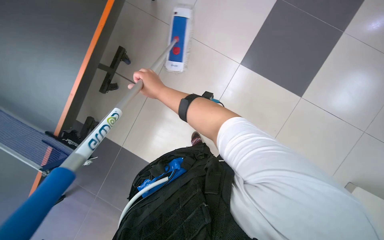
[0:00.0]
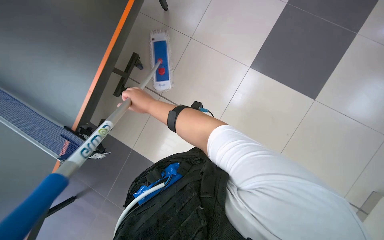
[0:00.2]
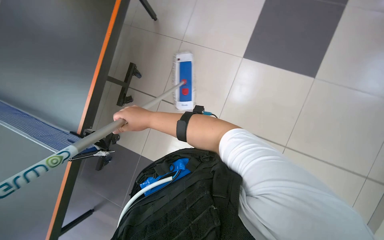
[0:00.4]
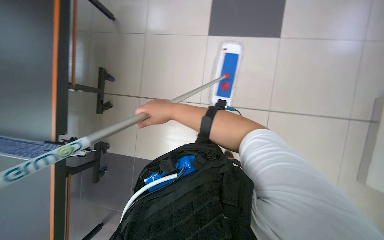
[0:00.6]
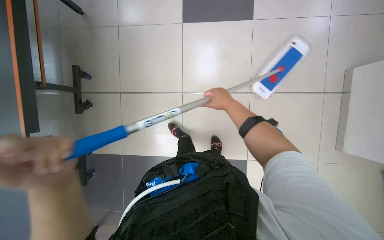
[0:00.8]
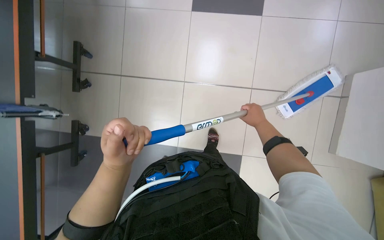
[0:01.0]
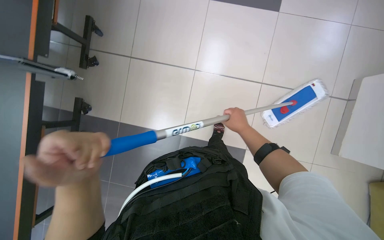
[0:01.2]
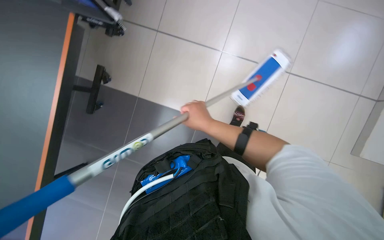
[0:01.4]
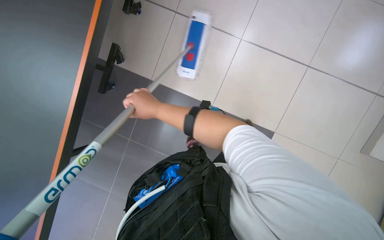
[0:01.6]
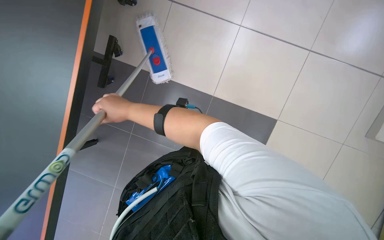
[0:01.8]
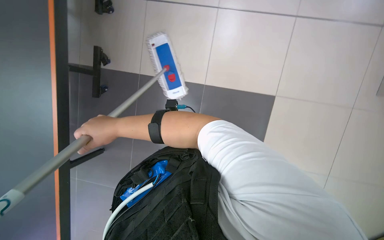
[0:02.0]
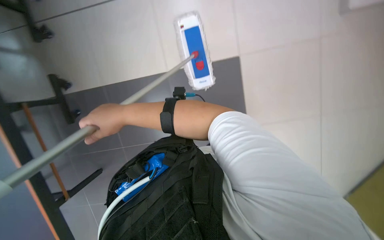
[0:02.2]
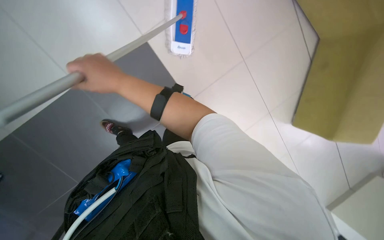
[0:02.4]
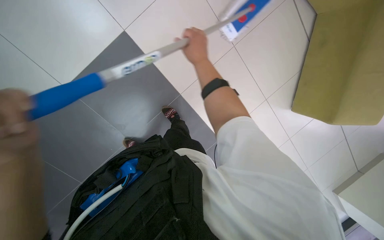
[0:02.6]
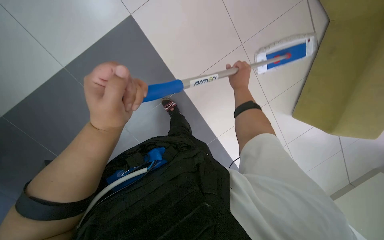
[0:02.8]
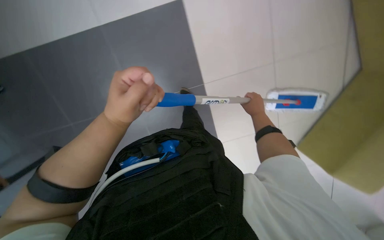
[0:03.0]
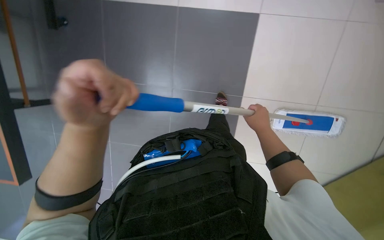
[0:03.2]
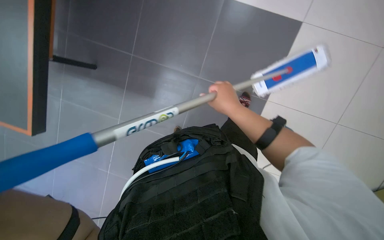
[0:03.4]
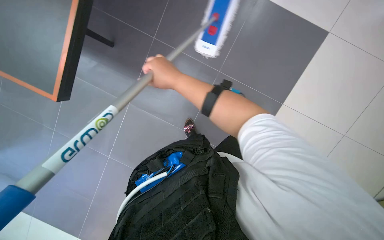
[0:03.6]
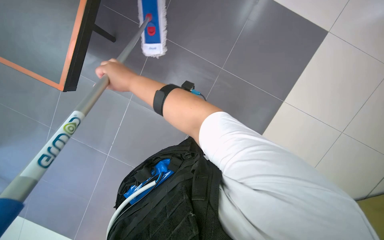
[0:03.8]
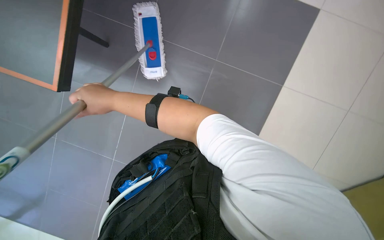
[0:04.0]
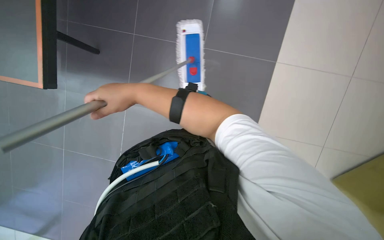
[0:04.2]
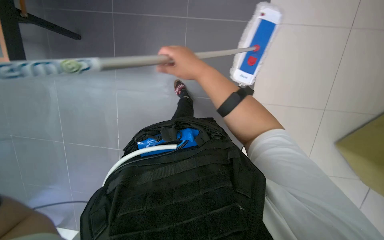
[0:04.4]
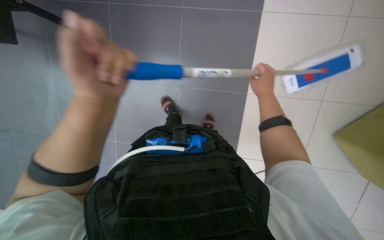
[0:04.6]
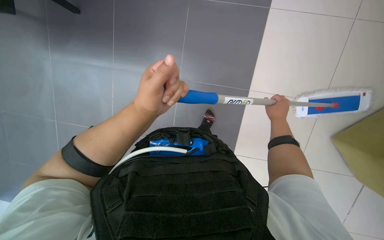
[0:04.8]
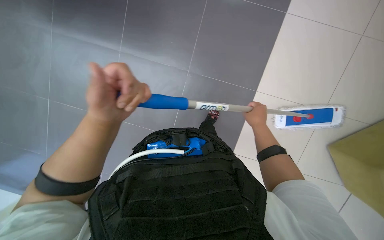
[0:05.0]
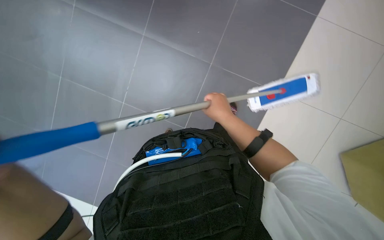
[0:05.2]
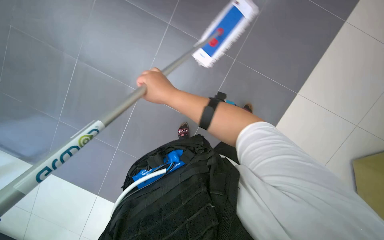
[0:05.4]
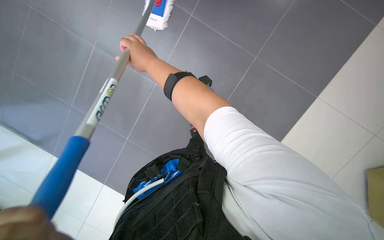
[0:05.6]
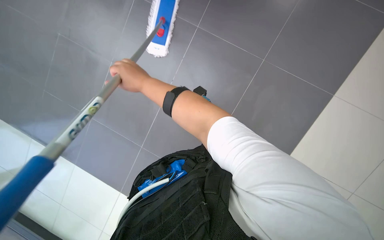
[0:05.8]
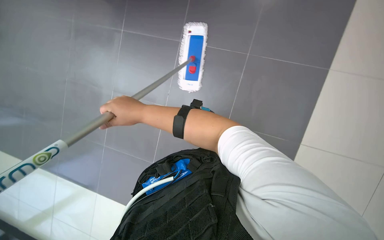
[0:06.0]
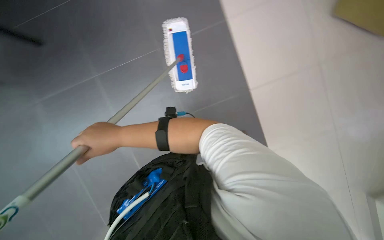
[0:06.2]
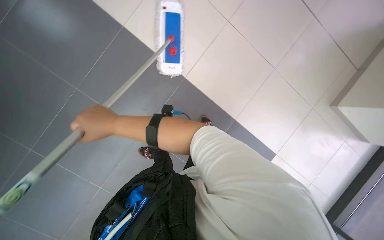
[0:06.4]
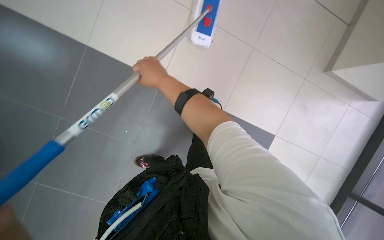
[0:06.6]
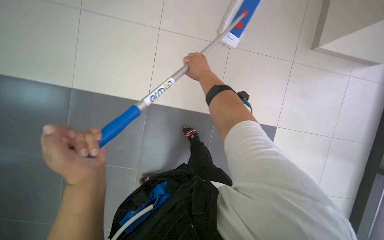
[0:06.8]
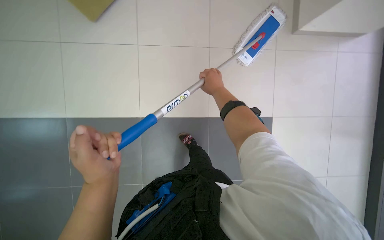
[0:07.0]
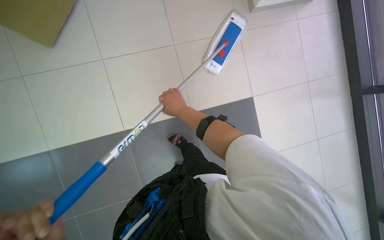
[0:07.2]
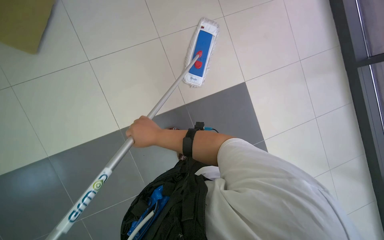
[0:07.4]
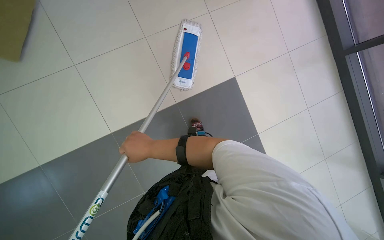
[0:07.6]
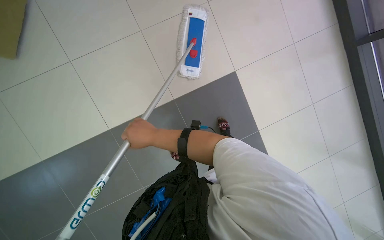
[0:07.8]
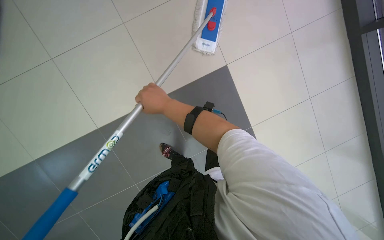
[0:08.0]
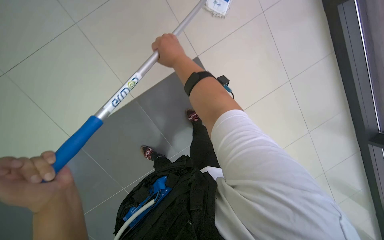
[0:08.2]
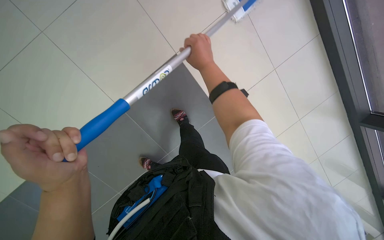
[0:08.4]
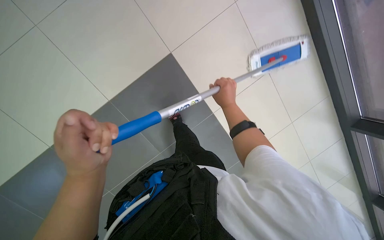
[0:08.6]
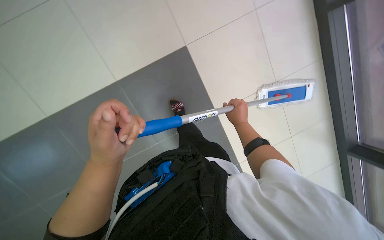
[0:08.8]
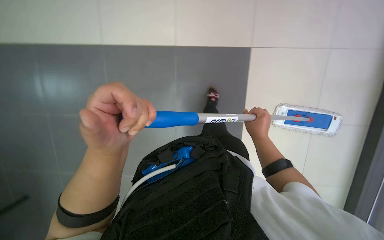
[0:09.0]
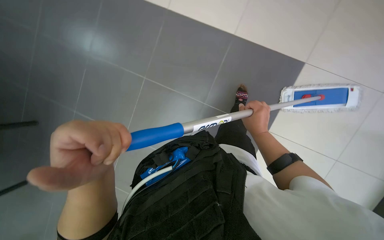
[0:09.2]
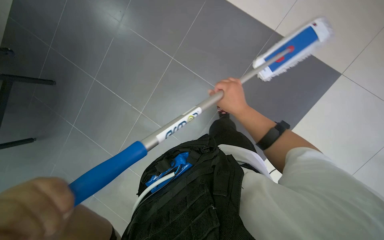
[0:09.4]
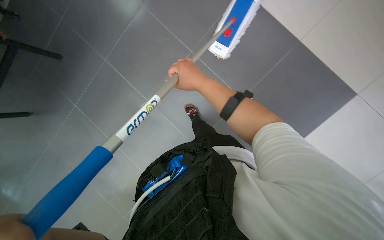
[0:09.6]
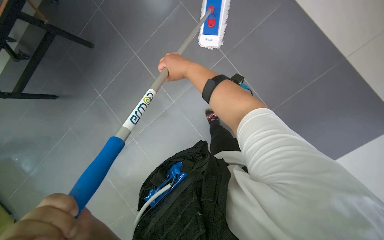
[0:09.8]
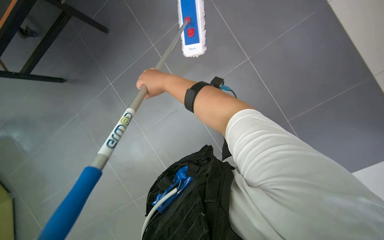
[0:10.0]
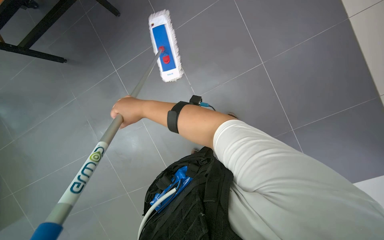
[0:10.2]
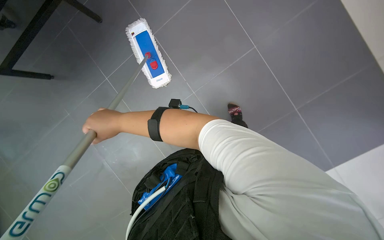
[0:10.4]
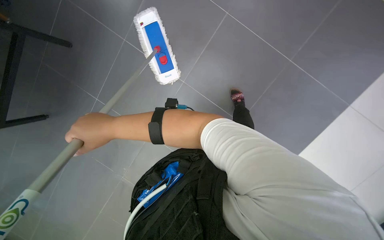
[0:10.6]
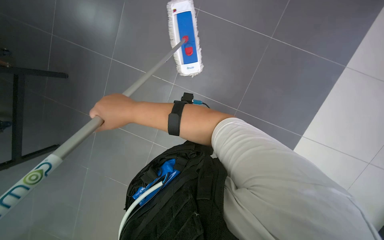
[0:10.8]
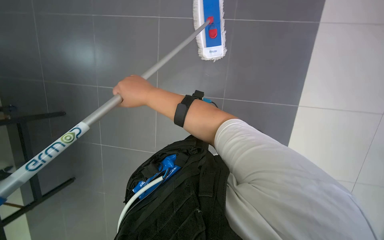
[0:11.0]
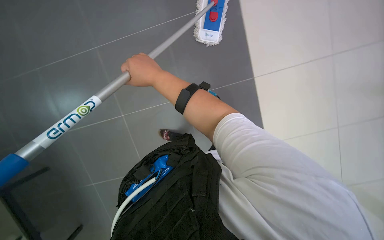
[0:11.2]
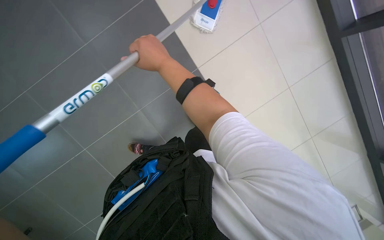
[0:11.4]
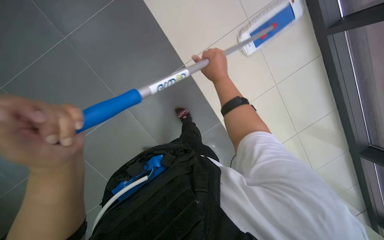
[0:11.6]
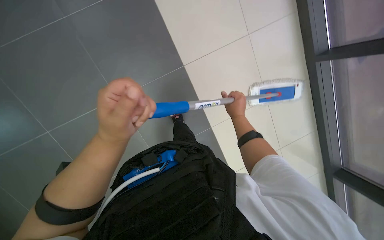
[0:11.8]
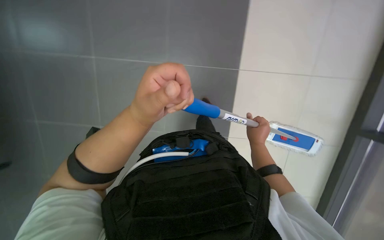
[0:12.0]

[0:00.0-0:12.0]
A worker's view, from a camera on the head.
Job: mopping floor.
The whole recording: Mopping floor with flat mop. The worker mops the floor with a flat mop, periodically rinsing and wringing it in the cleaning cart.
0:00.0 to 0:01.6: The right hand goes to the right and returns, roughly 30 cm each way.
0:01.6 to 0:03.0: The head turns to the left by about 20 degrees. The view tips downward by roughly 20 degrees. The right hand heads to the right, covering approximately 30 cm.
0:04.4 to 0:06.0: The camera sweeps to the left, by some 15 degrees.
0:06.0 to 0:07.6: The view pans to the right by approximately 20 degrees. The wearer looks approximately 20 degrees further downward. The right hand heads down the picture, covering approximately 15 cm, and reaches about 20 cm to the right, then returns.
0:09.0 to 0:10.4: Everything in view rotates approximately 35 degrees counterclockwise.
0:10.4 to 0:12.0: The right hand shifts roughly 40 cm to the right.

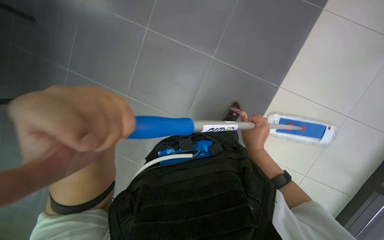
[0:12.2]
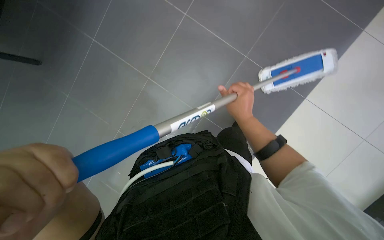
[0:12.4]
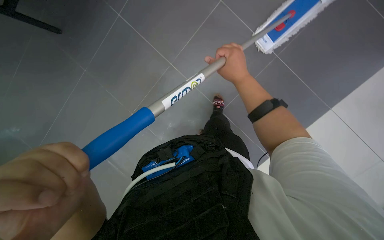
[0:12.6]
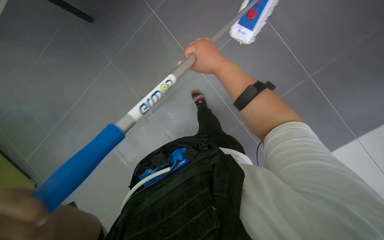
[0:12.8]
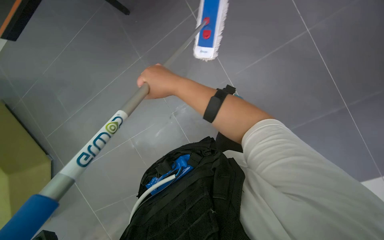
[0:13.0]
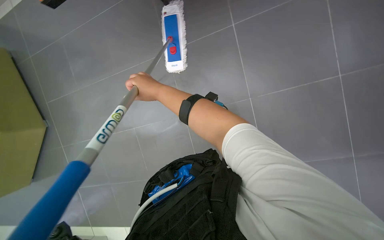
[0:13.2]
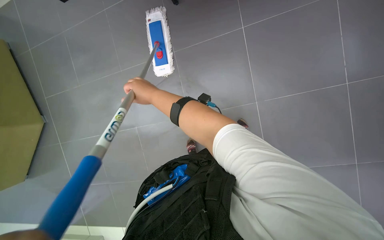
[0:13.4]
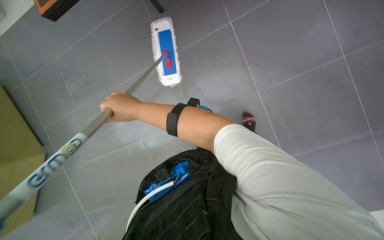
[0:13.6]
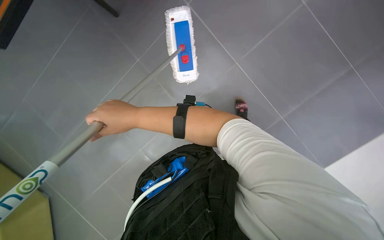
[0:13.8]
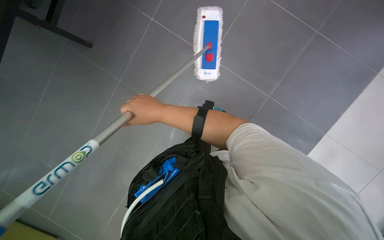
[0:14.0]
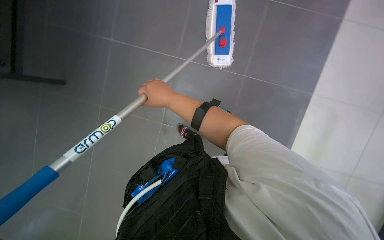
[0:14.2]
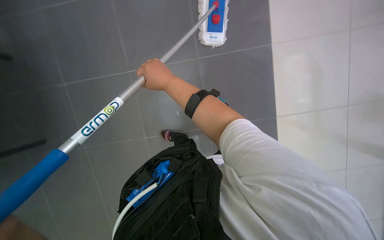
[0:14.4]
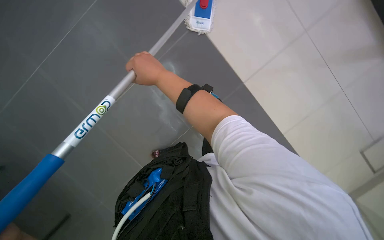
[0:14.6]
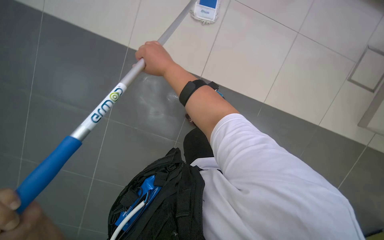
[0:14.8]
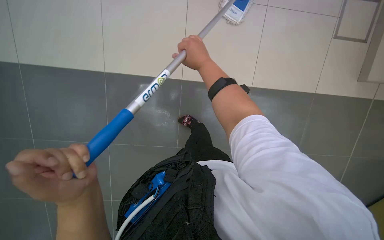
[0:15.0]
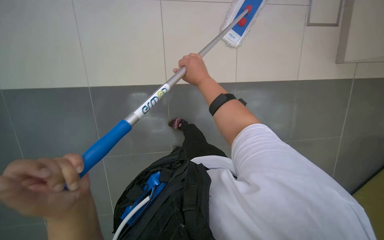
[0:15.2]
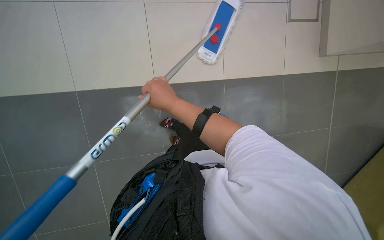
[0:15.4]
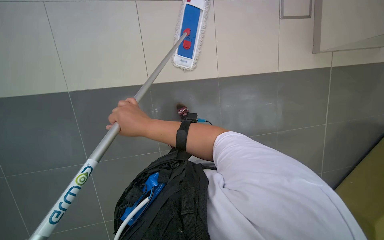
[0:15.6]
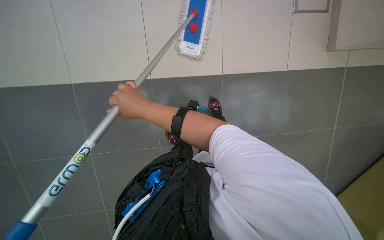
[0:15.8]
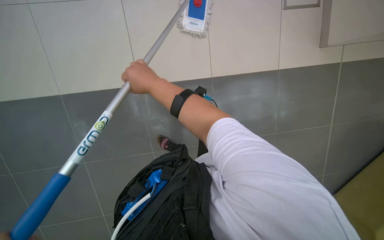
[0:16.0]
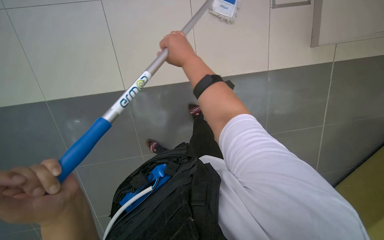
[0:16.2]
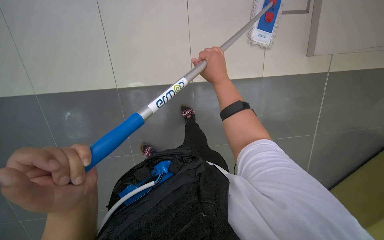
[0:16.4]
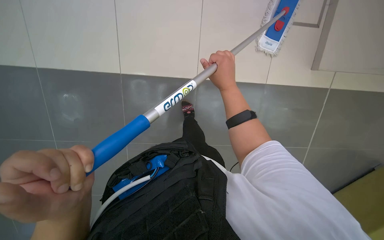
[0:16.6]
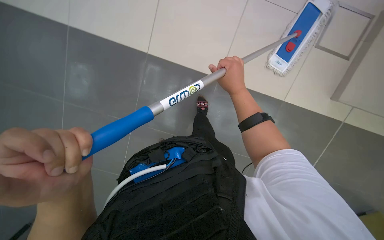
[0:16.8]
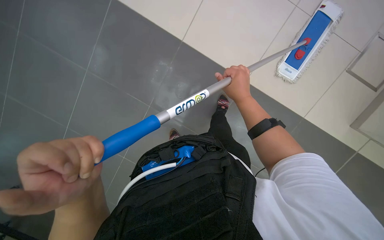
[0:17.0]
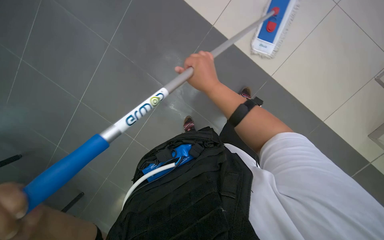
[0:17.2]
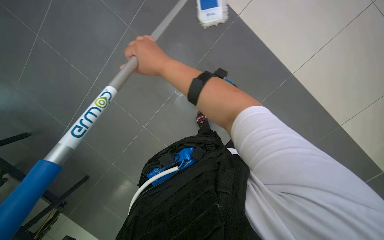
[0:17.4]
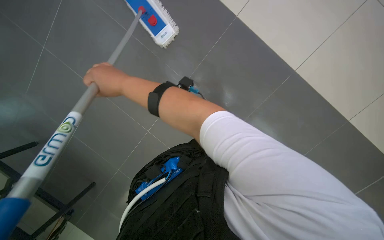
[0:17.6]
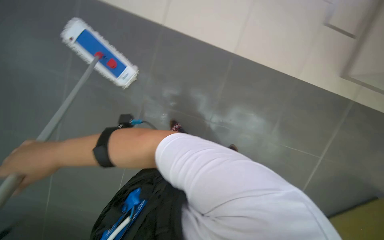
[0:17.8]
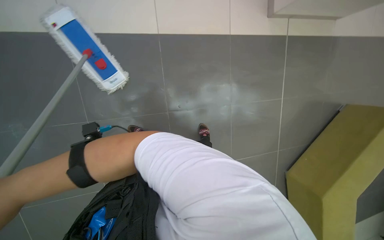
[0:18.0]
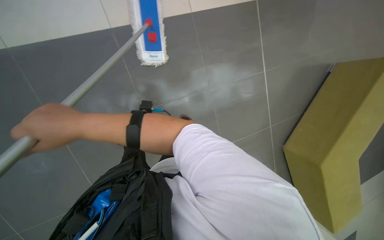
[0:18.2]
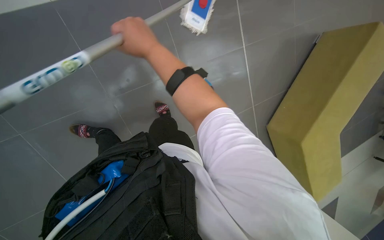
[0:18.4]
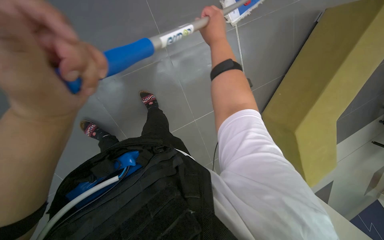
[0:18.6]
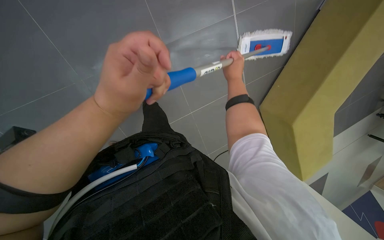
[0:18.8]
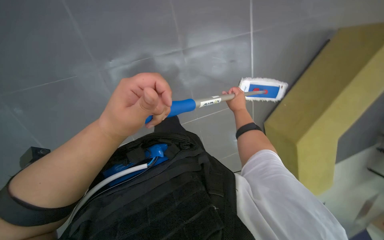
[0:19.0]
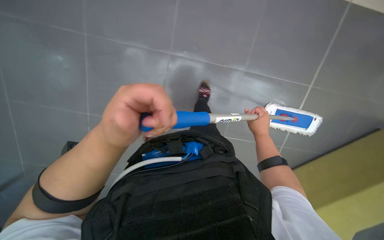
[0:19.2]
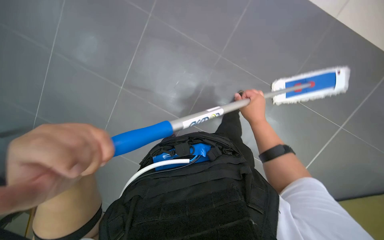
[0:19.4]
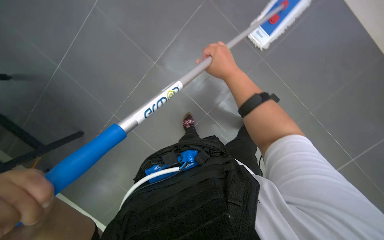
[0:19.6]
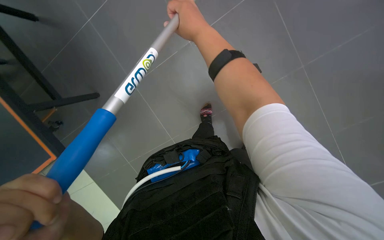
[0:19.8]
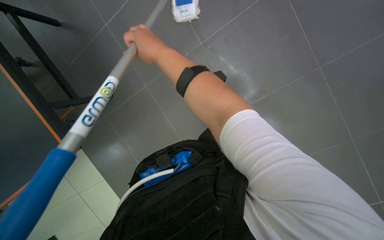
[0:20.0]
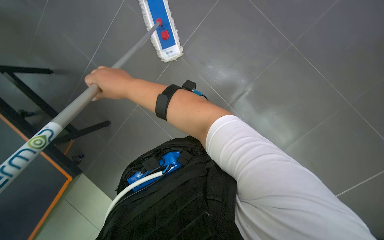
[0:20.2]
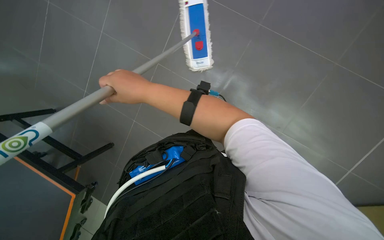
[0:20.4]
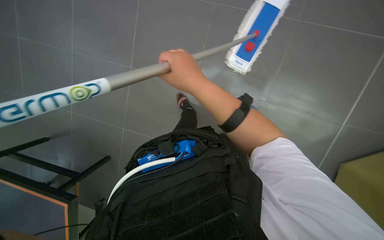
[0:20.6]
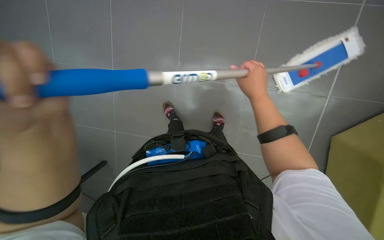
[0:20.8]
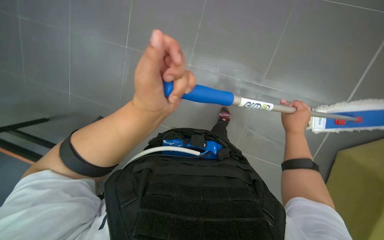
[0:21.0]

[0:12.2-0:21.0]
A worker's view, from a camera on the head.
Job: mopping floor.
The whole recording: Mopping floor with flat mop. The worker mops the floor with a flat mop, periodically rinsing and wringing it in the cleaning cart.
0:12.2 to 0:13.6: The scene rotates counterclockwise by roughly 30 degrees.
0:13.6 to 0:15.2: The right hand is displaced to the right by about 10 cm.
0:15.2 to 0:16.6: The right hand reaches about 10 cm to the left, then returns.
0:16.6 to 0:18.0: The head rotates approximately 50 degrees to the right. The camera pitches upward, by approximately 10 degrees.
0:18.0 to 0:19.6: The wearer's head swings approximately 45 degrees to the left.
0:19.6 to 0:21.0: The view tilts some 15 degrees upward. The right hand shifts about 15 cm to the right.
